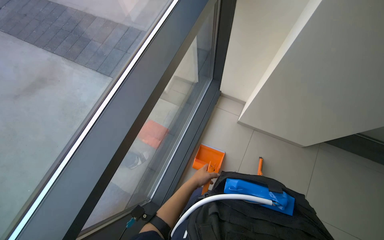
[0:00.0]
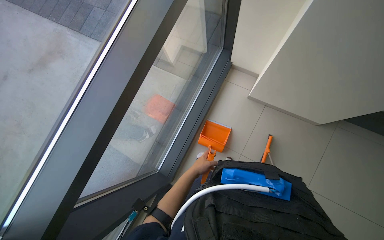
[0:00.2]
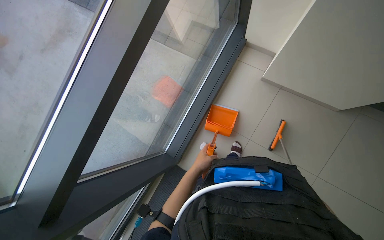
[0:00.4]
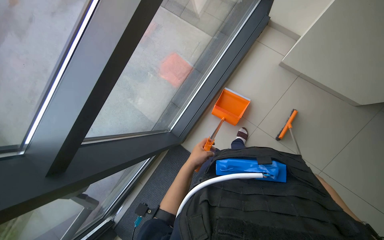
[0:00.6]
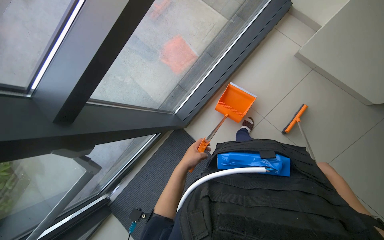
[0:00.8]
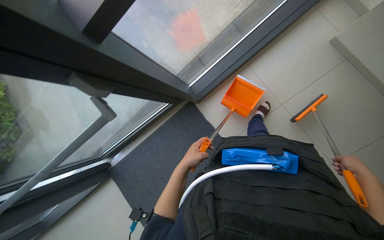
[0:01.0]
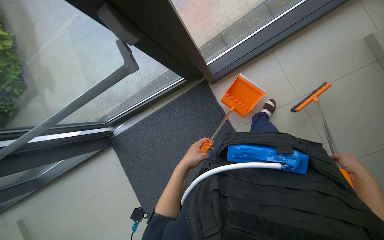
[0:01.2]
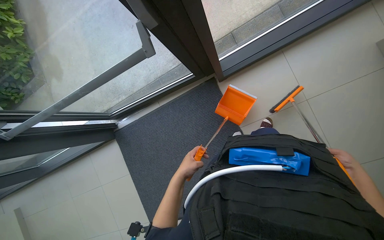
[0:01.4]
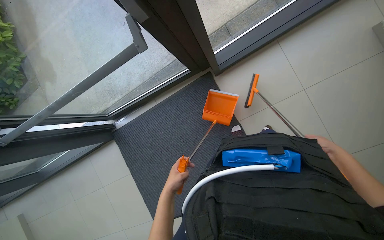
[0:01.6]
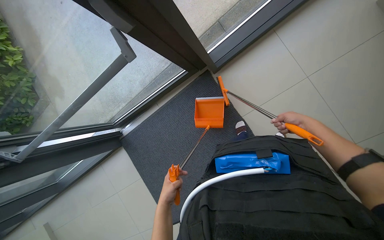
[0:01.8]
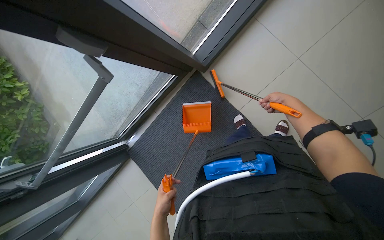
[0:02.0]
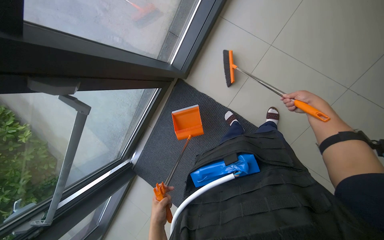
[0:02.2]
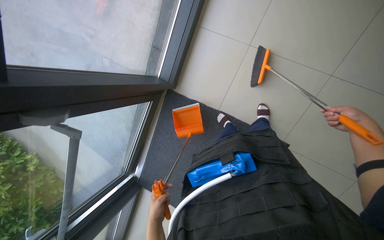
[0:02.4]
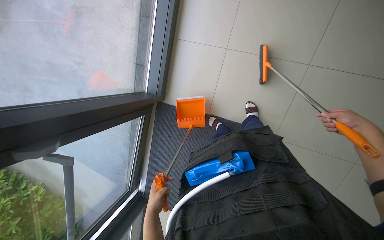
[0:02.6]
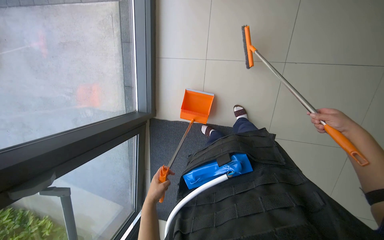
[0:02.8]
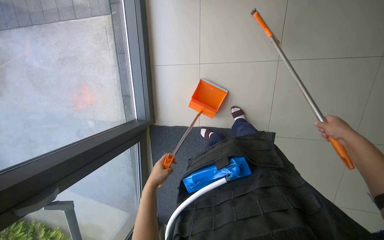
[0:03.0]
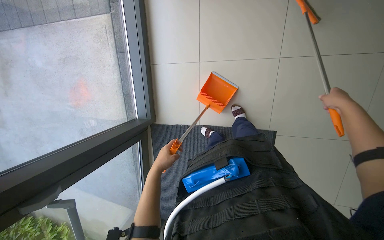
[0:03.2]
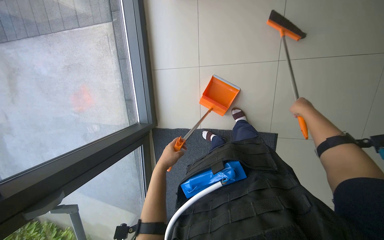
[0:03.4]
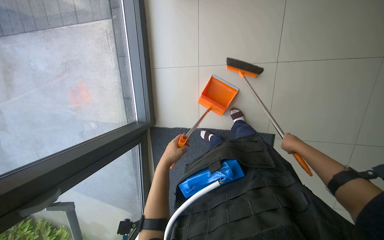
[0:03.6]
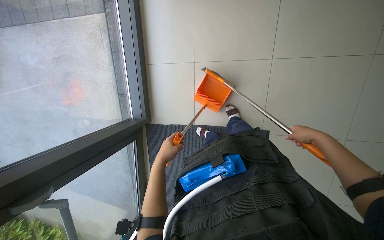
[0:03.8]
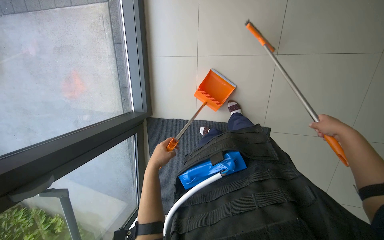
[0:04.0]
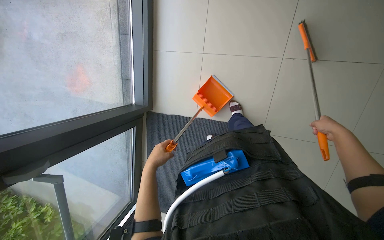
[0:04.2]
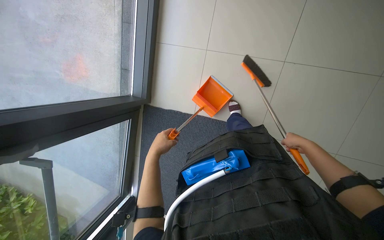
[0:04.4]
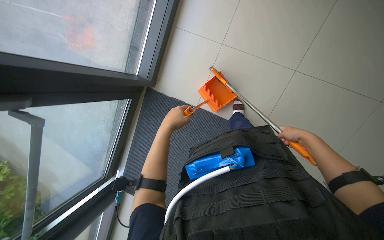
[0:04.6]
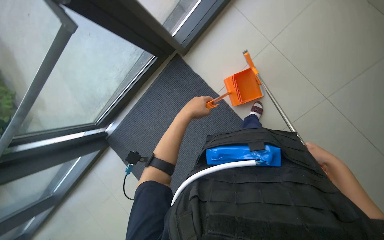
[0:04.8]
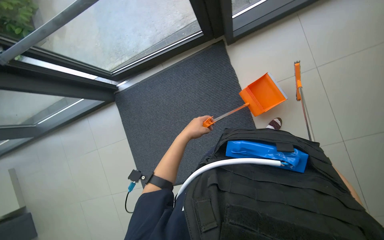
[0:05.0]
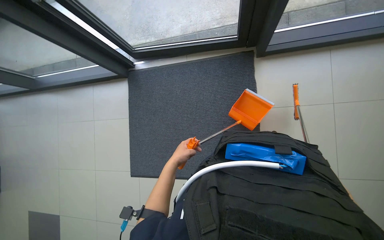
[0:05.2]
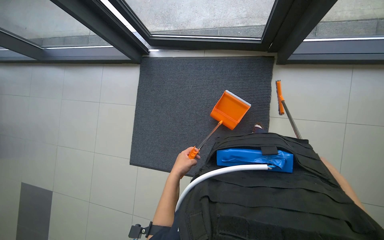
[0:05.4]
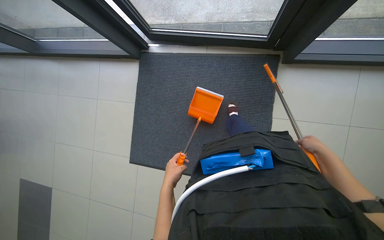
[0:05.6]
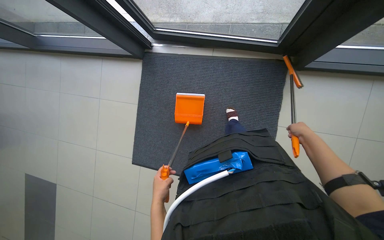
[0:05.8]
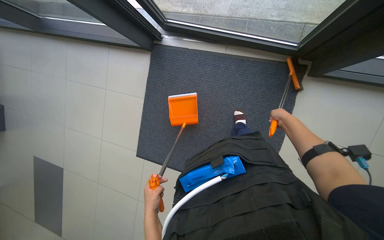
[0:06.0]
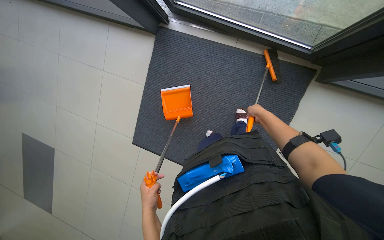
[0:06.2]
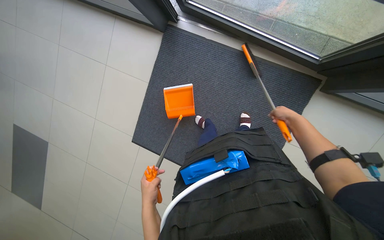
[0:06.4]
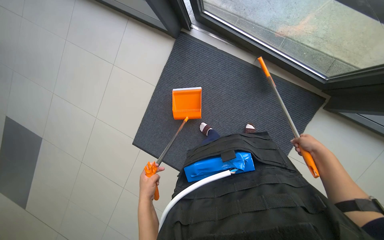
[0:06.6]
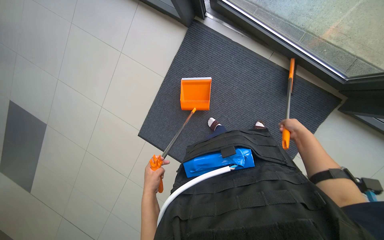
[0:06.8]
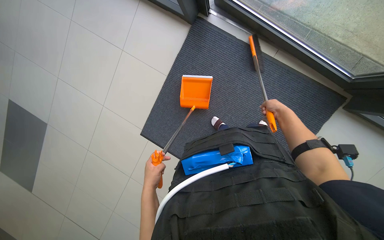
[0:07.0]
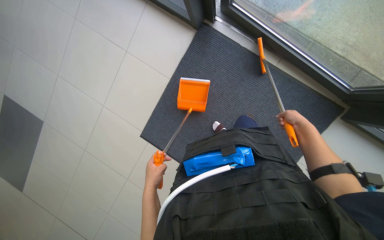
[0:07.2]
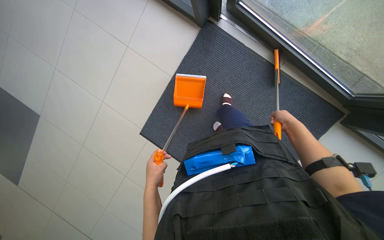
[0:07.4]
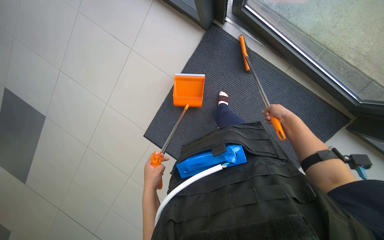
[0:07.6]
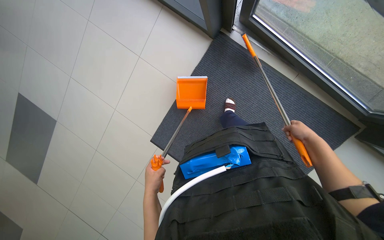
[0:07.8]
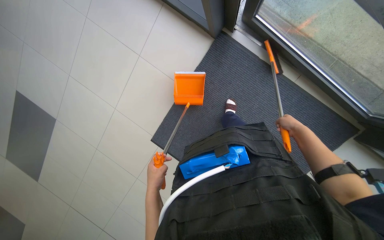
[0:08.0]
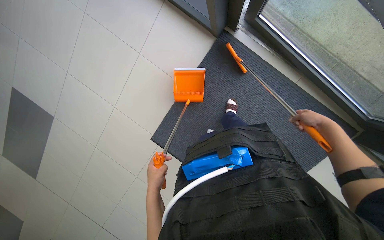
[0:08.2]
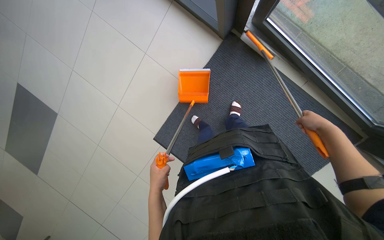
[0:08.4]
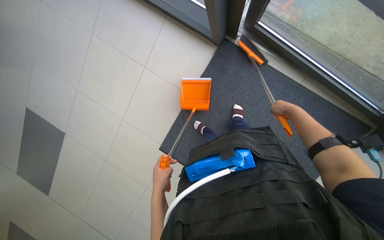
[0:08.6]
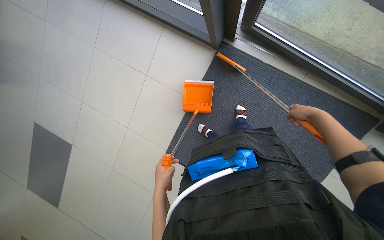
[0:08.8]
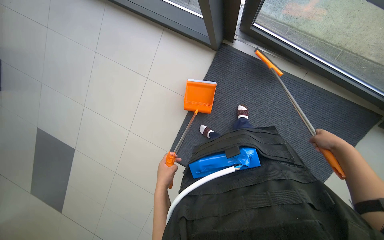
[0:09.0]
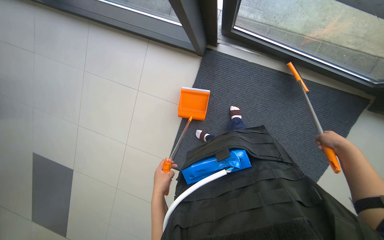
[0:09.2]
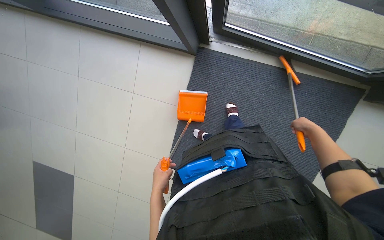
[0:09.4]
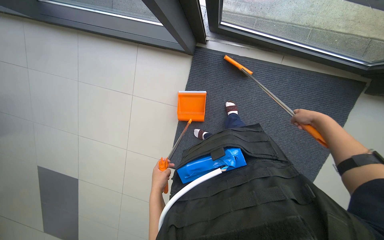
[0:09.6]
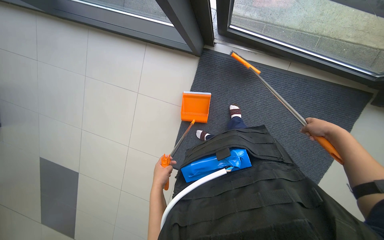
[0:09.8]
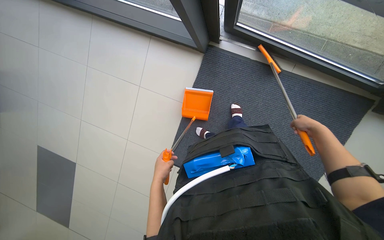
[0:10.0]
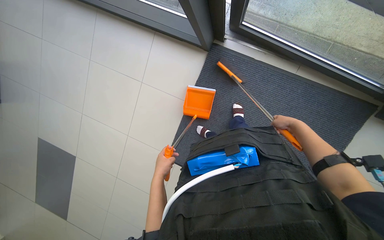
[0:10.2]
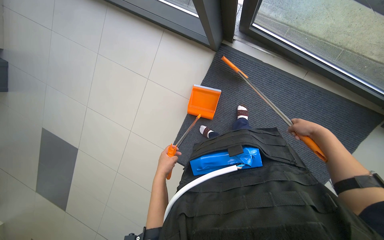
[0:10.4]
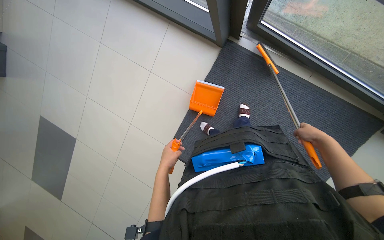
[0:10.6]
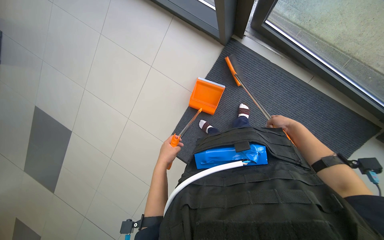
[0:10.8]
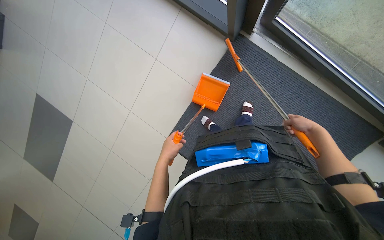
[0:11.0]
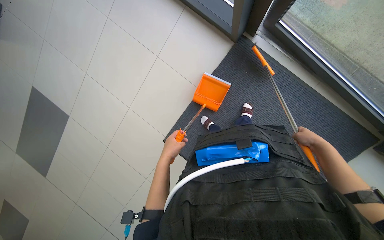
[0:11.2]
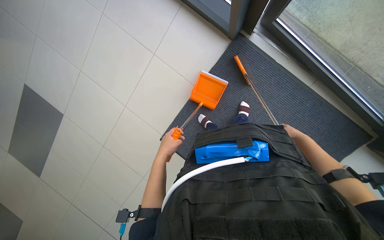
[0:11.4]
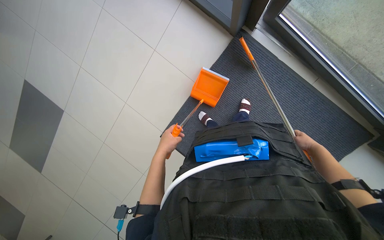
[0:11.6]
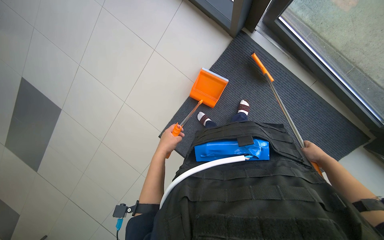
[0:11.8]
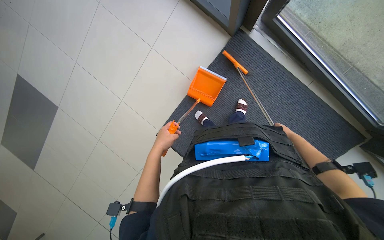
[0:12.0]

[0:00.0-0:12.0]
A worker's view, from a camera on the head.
Job: sweeping floor.
The whole recording: Sweeping floor with dustpan. The worker sweeps debris from the floor using a long-handled brush and collects it with a dustpan.
0:00.0 to 0:01.6: The head turns to the left by approximately 25 degrees. The view tilts about 40 degrees downward.
0:01.6 to 0:03.0: The head travels some 60 cm. The scene rotates counterclockwise by about 60 degrees.
0:03.0 to 0:04.4: The right hand goes nearer and farther, about 20 cm each way, reversing 2 times.
0:04.4 to 0:06.0: The head travels some 50 cm. The camera pitches downward, by roughly 15 degrees. Everything in view rotates some 55 degrees clockwise.
0:06.0 to 0:07.6: The right hand swings left and right, roughly 20 cm each way, with 2 reversals, while the left hand goes some 15 cm up the picture.
0:07.6 to 0:09.0: The right hand goes left and right, roughly 15 cm each way, reversing 2 times.
0:10.4 to 0:12.0: The right hand travels farther from the camera by roughly 10 cm, and reaches approximately 10 cm down the picture, then returns.

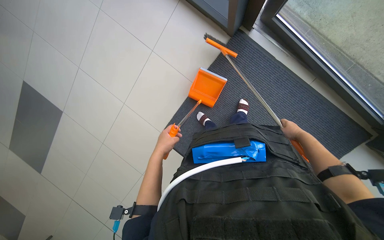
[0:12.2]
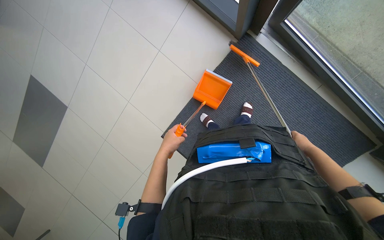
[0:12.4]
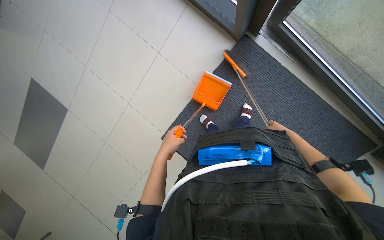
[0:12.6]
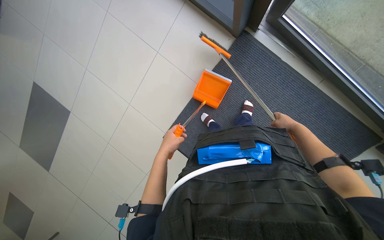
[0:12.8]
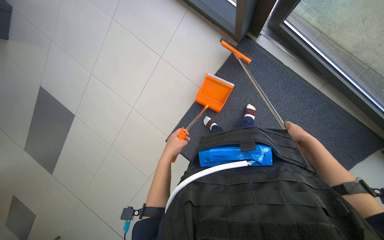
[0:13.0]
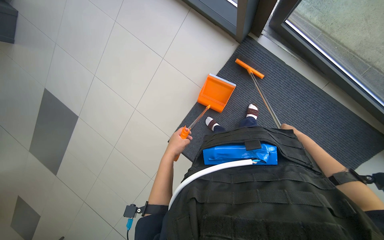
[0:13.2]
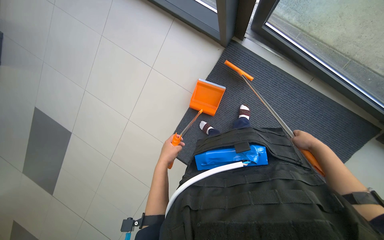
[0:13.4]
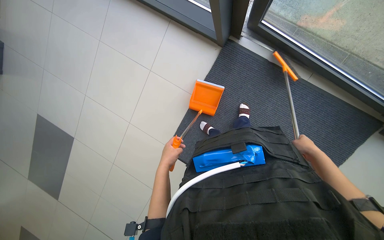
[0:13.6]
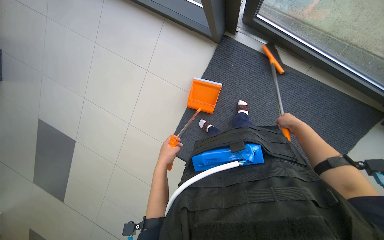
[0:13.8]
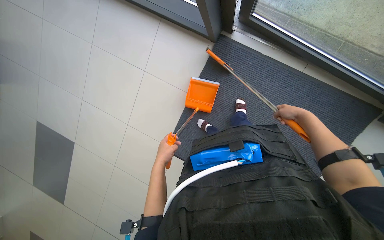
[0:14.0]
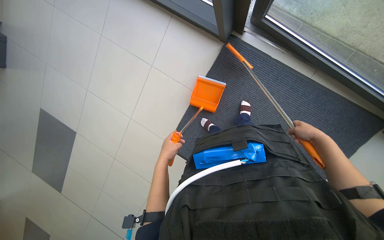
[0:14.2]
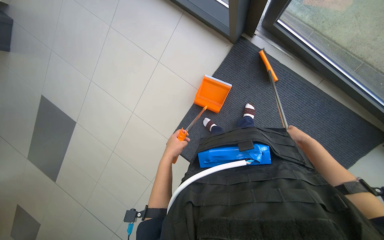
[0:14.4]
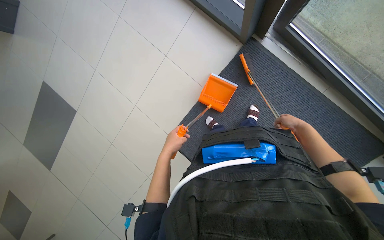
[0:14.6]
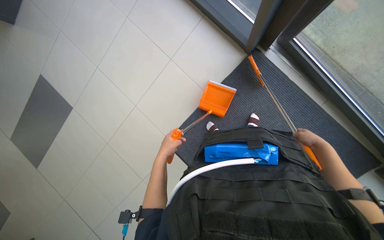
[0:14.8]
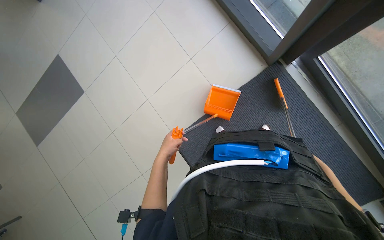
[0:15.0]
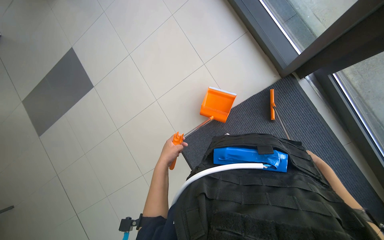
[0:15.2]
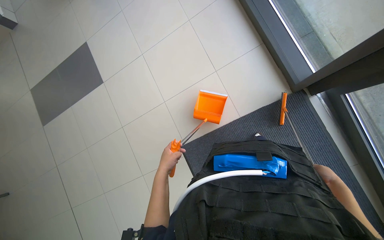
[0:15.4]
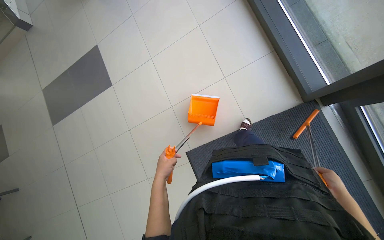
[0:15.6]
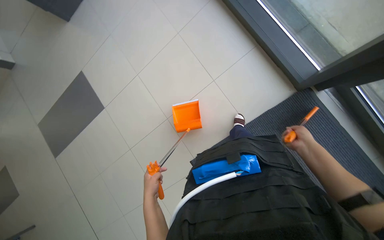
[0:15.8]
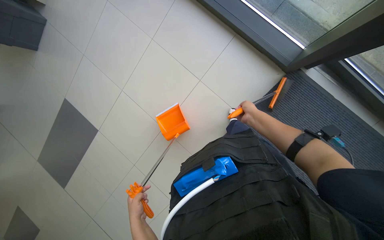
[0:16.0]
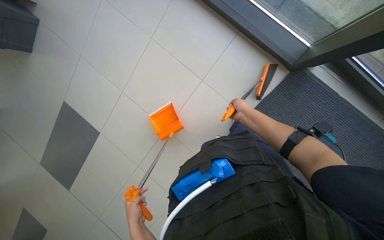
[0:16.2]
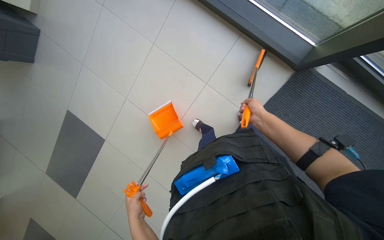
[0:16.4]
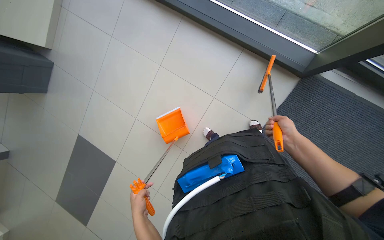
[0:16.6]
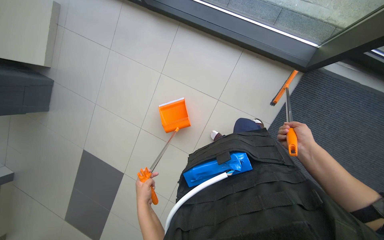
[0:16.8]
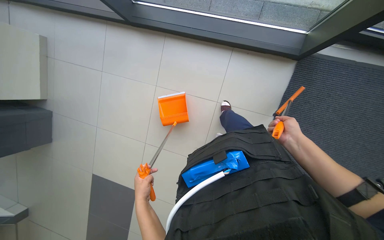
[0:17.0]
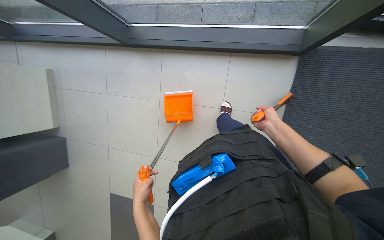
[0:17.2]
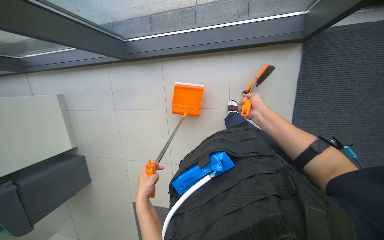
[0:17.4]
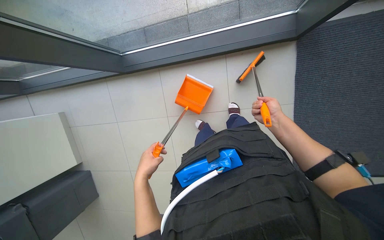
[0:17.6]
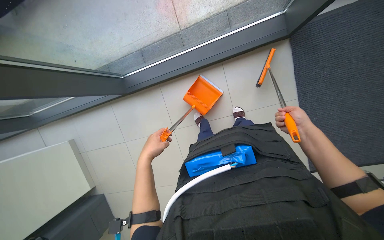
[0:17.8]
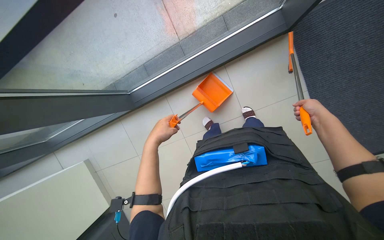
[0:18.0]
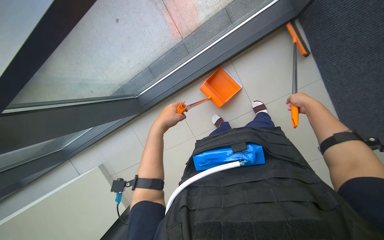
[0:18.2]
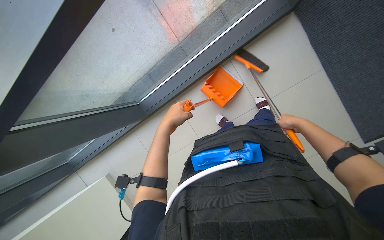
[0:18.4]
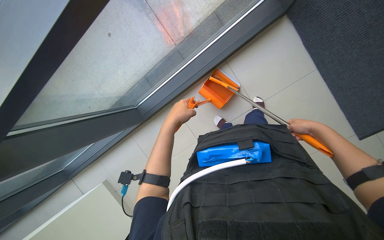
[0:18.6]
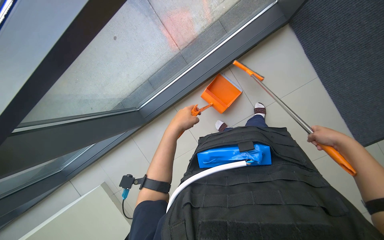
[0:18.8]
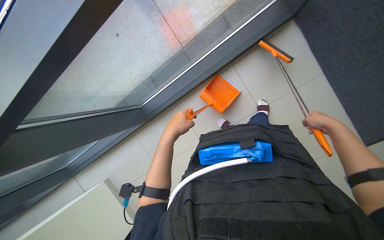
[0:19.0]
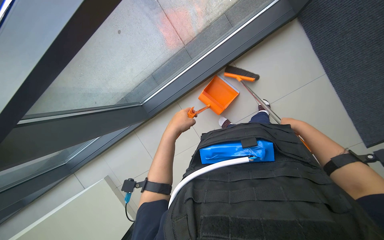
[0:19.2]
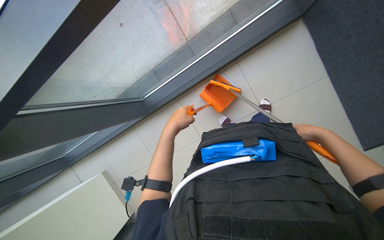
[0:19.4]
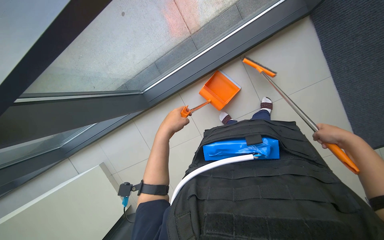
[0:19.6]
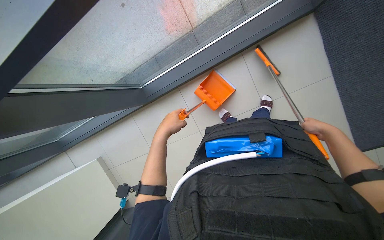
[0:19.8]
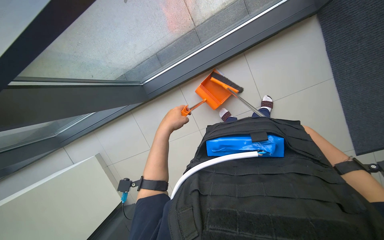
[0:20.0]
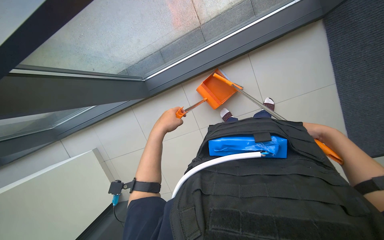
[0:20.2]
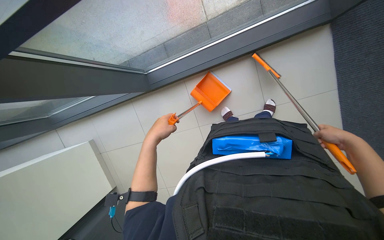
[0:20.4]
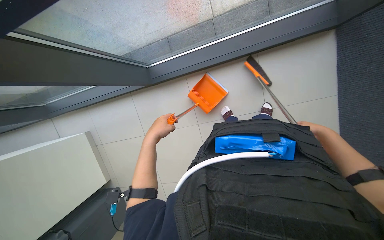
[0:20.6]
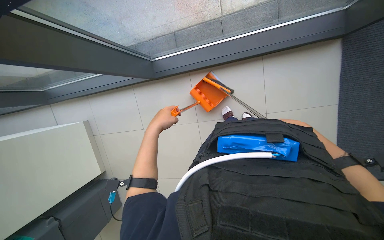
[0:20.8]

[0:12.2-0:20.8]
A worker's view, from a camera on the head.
Job: sweeping floor.
The whole recording: Sweeping floor with dustpan. The worker sweeps debris from the floor using a long-handled brush and collects it with a dustpan.
0:12.2 to 0:13.6: The right hand moves nearer and farther over roughly 20 cm, changing direction 3 times.
0:15.0 to 0:16.6: The camera pitches upward, by roughly 20 degrees. The right hand goes approximately 10 cm up the picture.
0:16.6 to 0:18.0: The view swings some 20 degrees to the left. The view tips upward by about 20 degrees. Everything in view rotates about 45 degrees counterclockwise.
0:18.0 to 0:19.4: The right hand travels down the picture by roughly 10 cm.
0:19.4 to 0:20.8: The left hand heads to the left, covering some 10 cm. The right hand moves nearer and farther over roughly 20 cm, changing direction 2 times.
